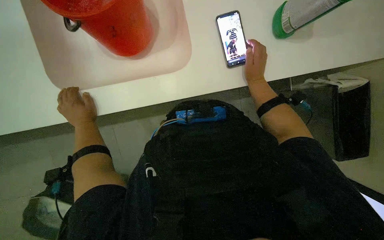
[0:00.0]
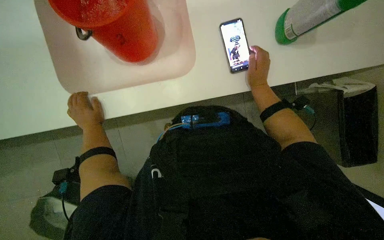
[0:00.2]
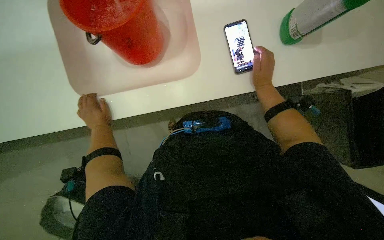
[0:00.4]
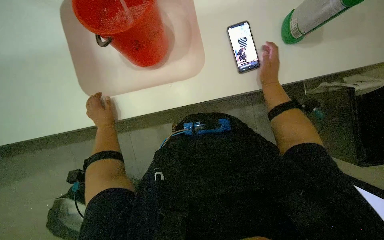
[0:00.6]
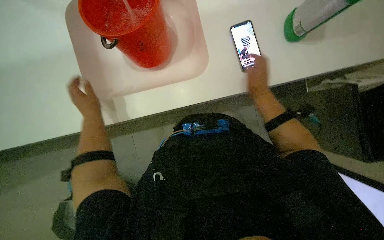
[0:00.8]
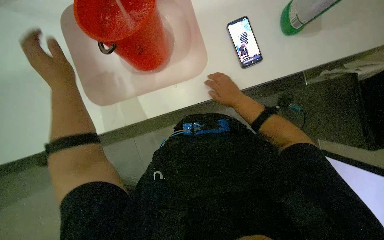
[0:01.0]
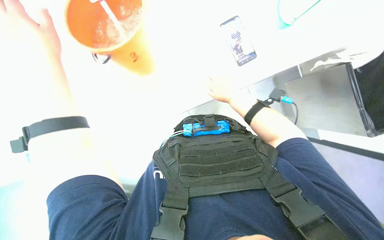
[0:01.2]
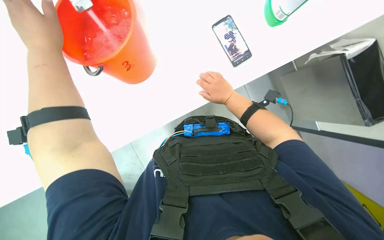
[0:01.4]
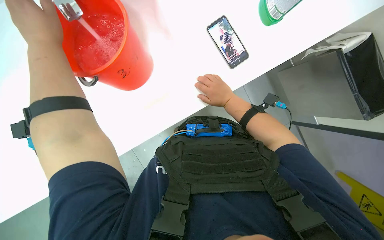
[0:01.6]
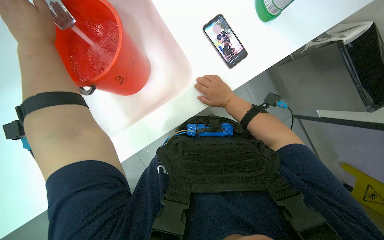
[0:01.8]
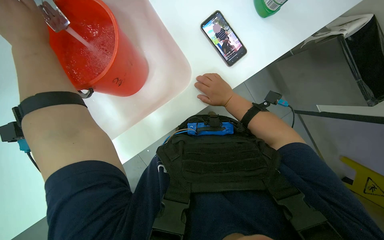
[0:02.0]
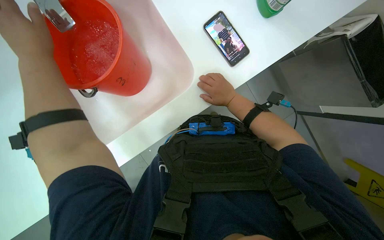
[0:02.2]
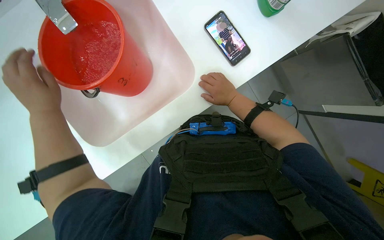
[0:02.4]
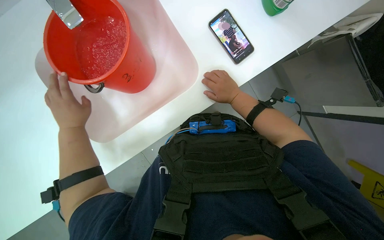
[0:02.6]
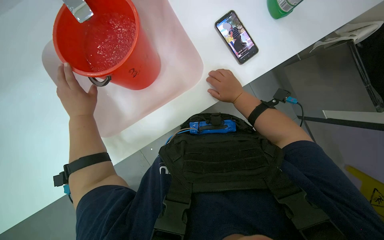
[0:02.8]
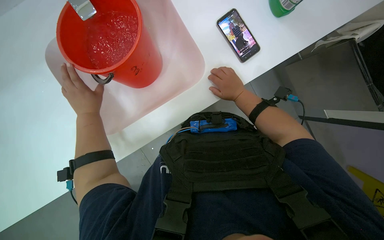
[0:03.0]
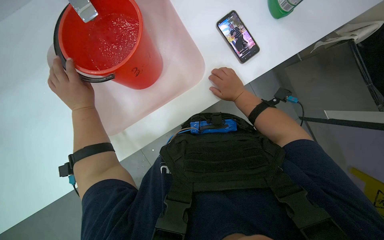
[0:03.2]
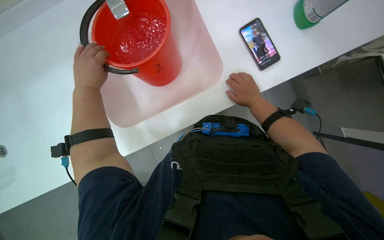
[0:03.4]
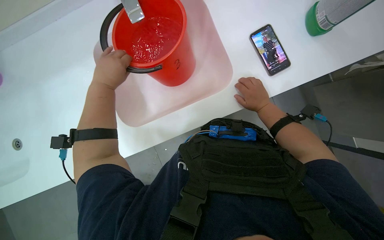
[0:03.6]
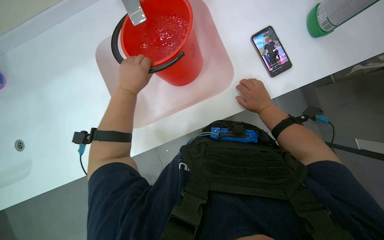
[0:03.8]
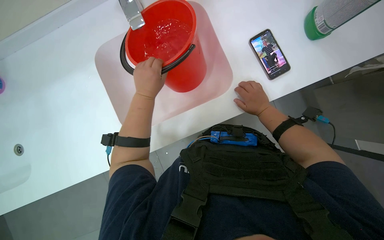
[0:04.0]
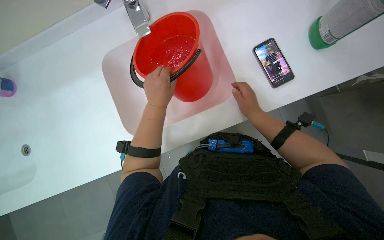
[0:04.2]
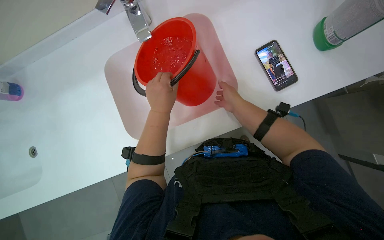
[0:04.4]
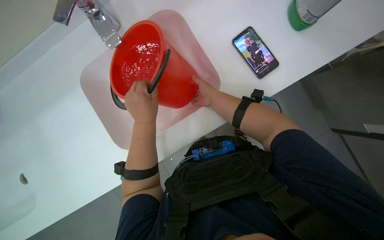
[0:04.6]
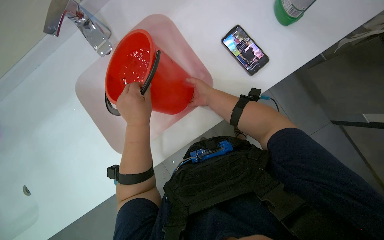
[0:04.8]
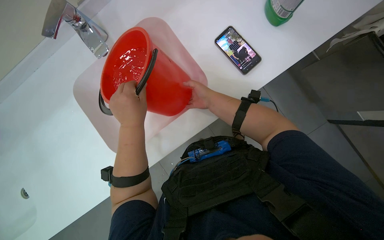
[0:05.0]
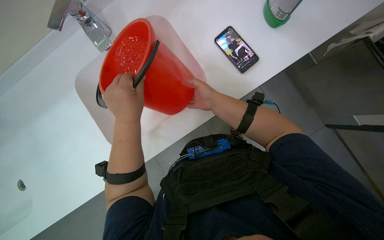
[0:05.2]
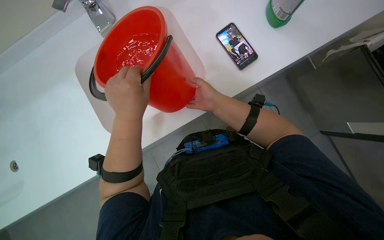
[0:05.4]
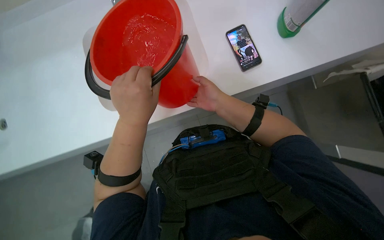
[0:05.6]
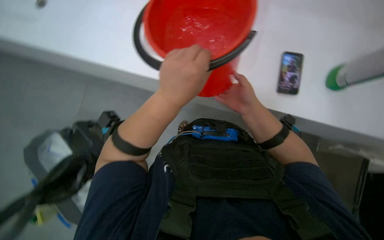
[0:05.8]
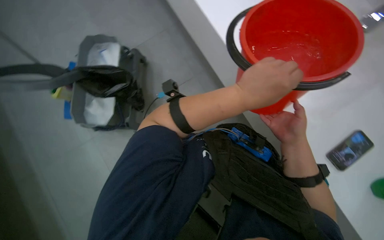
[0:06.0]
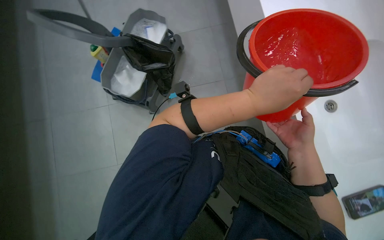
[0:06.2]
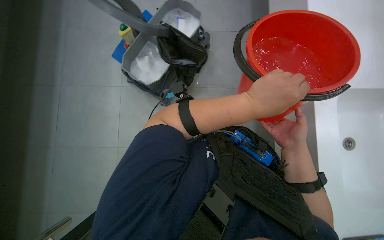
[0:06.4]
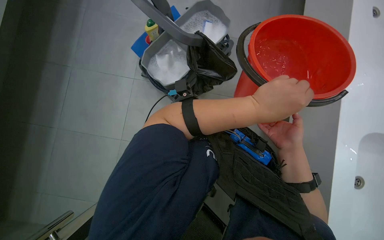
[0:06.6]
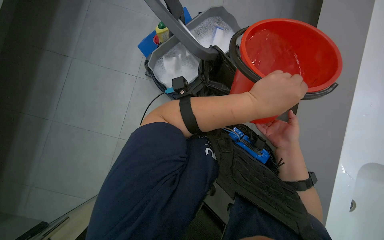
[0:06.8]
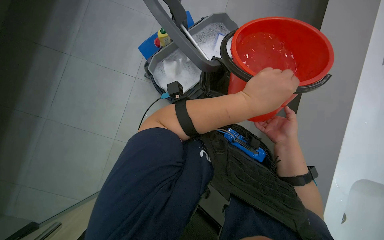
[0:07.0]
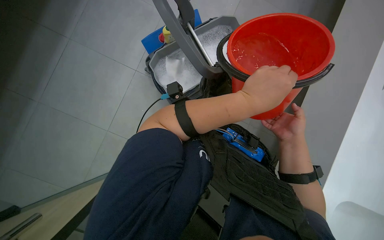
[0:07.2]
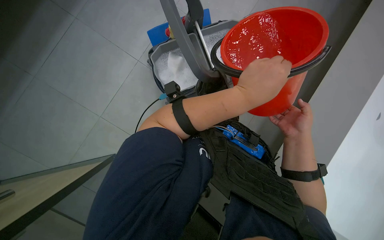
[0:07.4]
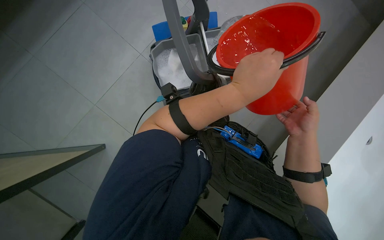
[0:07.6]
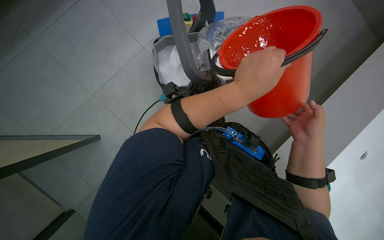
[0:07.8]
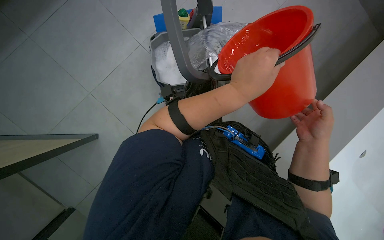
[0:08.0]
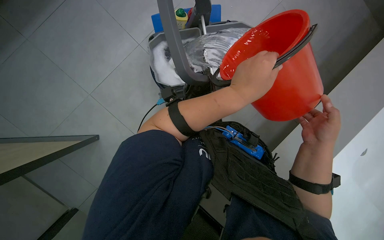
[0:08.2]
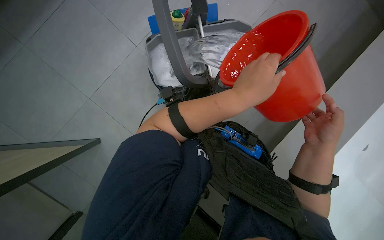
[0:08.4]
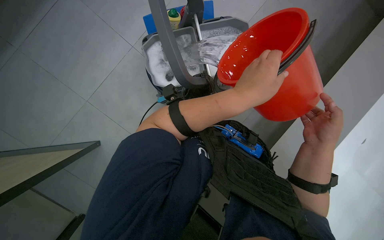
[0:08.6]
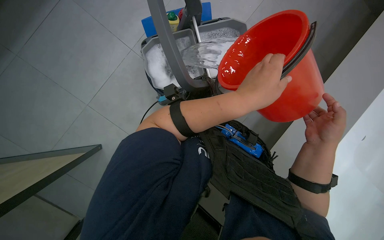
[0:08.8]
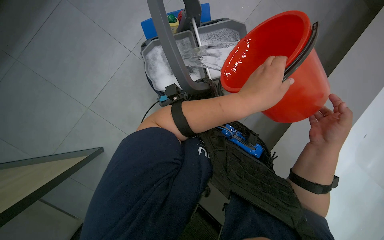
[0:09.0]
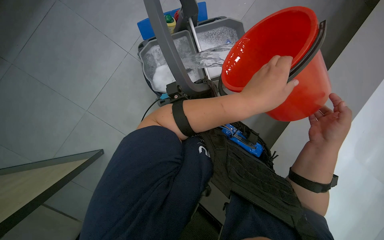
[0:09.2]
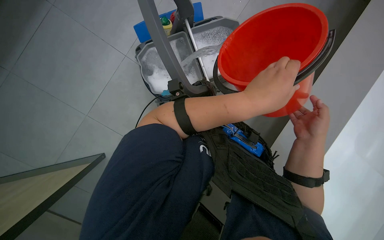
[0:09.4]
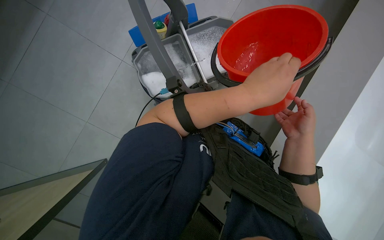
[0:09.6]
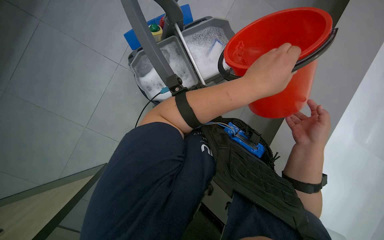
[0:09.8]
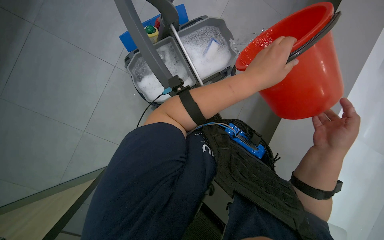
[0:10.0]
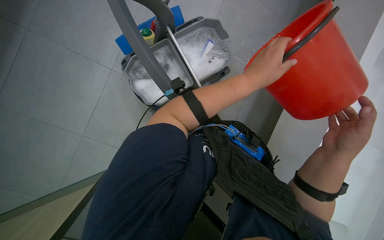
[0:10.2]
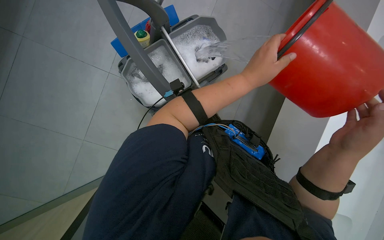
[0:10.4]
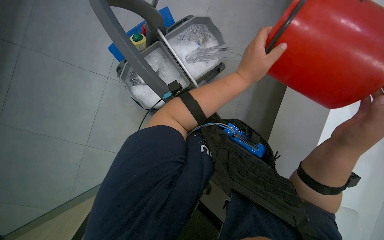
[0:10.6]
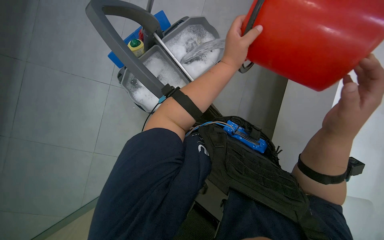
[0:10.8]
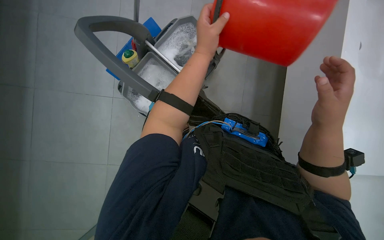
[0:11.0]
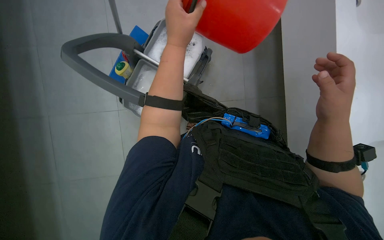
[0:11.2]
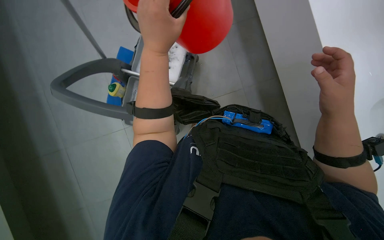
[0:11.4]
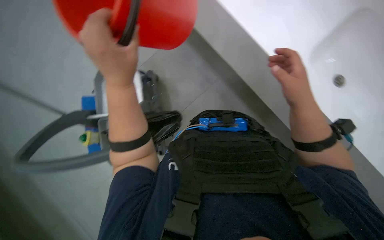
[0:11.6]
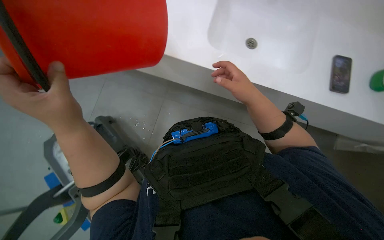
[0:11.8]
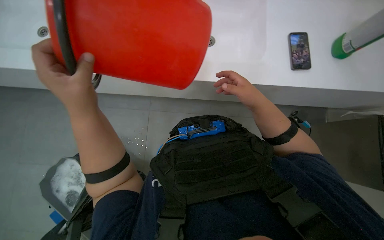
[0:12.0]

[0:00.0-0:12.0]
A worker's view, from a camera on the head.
Job: preparing cleaning supplies.
The whole recording: Preparing cleaning solution. The worker fills a bucket with water and cleaning solution, then pours it into a cleaning cart and prepares a mop.
0:00.0 to 0:01.6: The right hand is displaced to the left by some 15 cm. The left hand goes about 40 cm up the picture and nearer to the camera.
0:01.6 to 0:03.0: The left hand is displaced farther from the camera and down the picture by some 20 cm.
0:03.0 to 0:04.4: The left hand travels to the right and nearer to the camera by approximately 25 cm.
0:04.4 to 0:06.0: The scene turns some 50 degrees clockwise in the picture.
0:06.0 to 0:07.6: The hands are busy where they are.
0:07.6 to 0:09.0: The hands work in one place, with small movements.
0:09.0 to 0:10.4: The hands stay close to where they were, moving slightly.
0:10.4 to 0:12.0: The scene rotates counterclockwise by some 45 degrees.

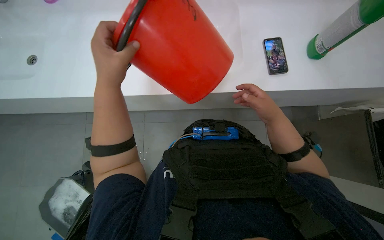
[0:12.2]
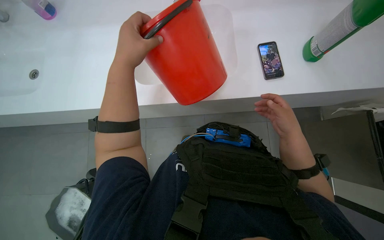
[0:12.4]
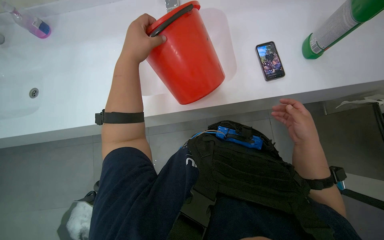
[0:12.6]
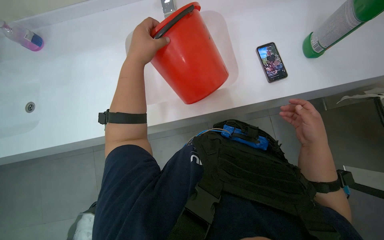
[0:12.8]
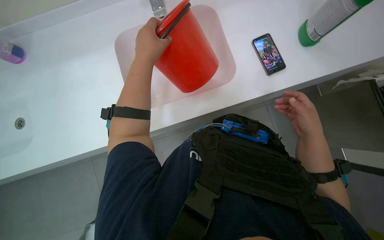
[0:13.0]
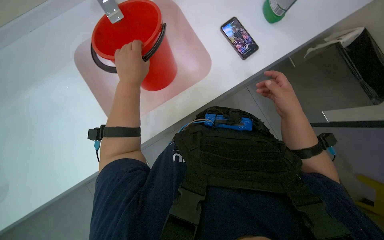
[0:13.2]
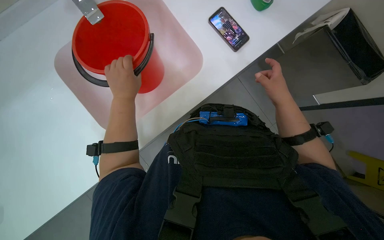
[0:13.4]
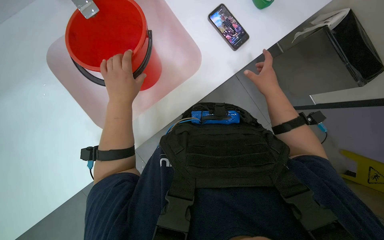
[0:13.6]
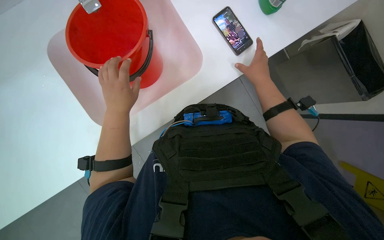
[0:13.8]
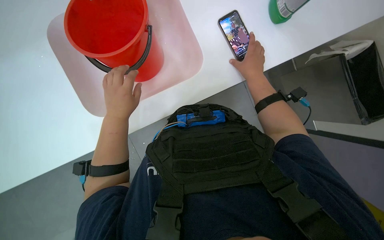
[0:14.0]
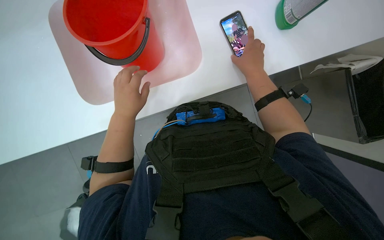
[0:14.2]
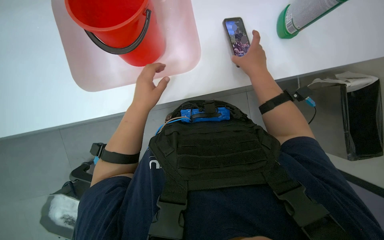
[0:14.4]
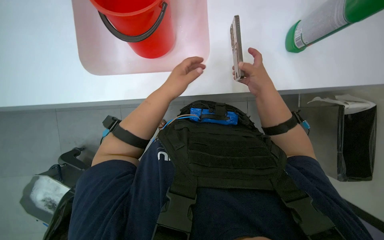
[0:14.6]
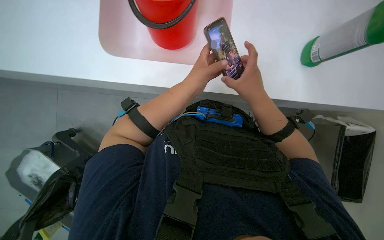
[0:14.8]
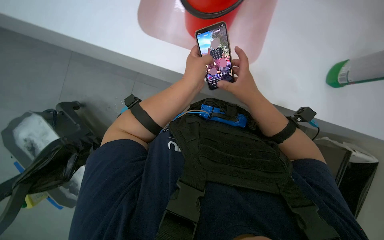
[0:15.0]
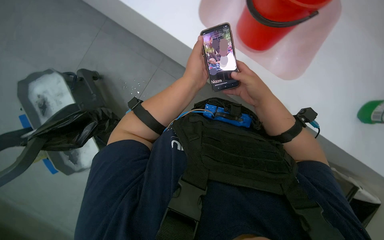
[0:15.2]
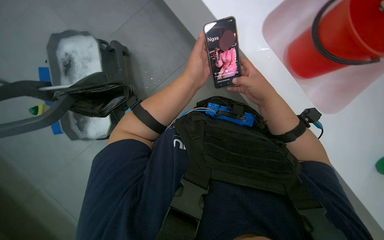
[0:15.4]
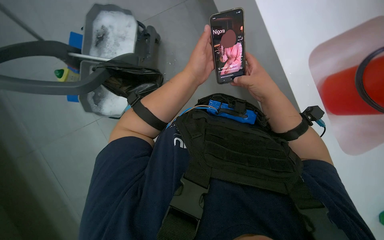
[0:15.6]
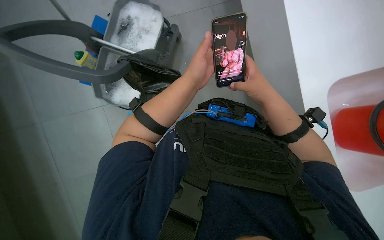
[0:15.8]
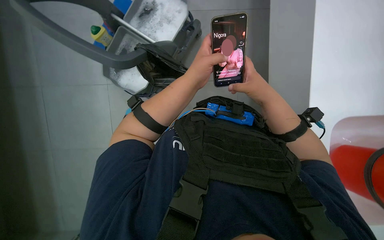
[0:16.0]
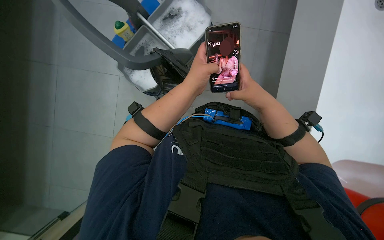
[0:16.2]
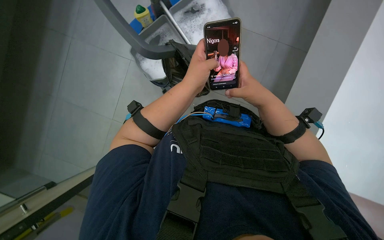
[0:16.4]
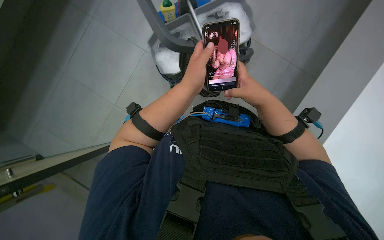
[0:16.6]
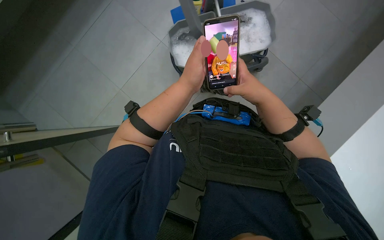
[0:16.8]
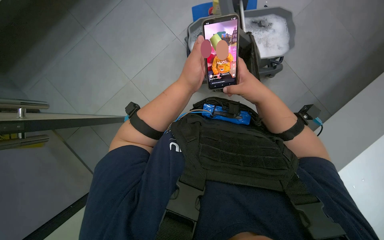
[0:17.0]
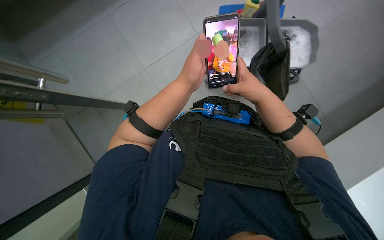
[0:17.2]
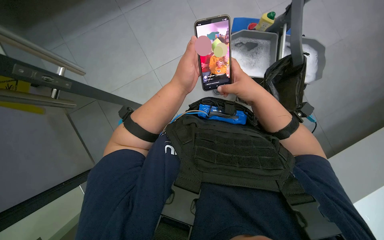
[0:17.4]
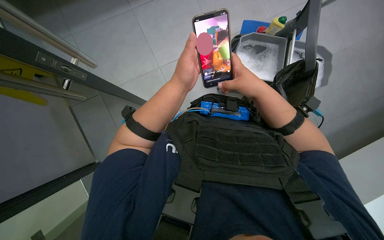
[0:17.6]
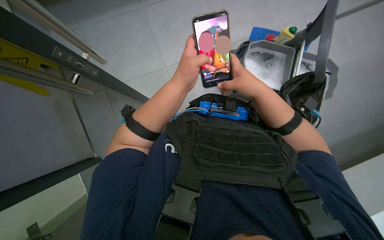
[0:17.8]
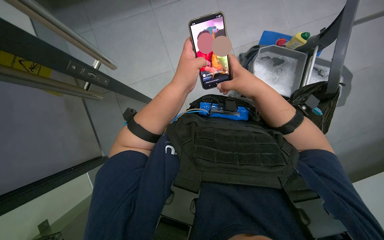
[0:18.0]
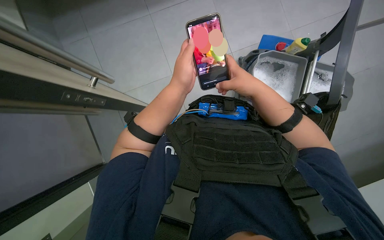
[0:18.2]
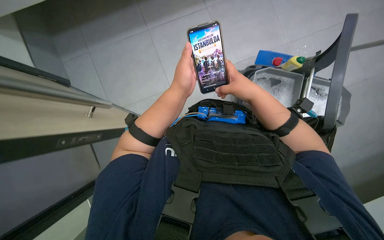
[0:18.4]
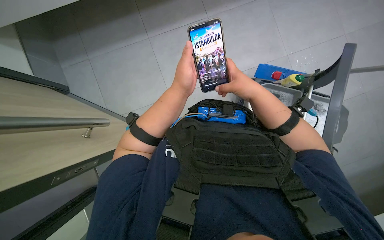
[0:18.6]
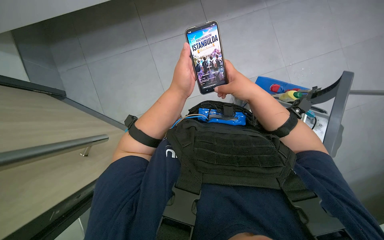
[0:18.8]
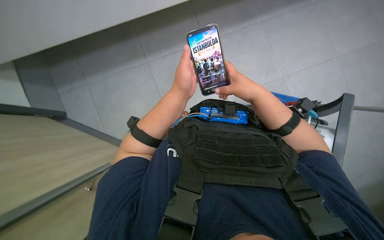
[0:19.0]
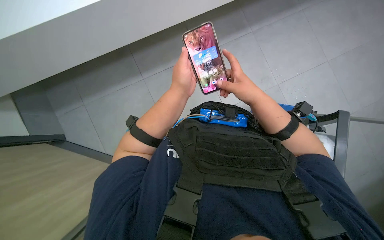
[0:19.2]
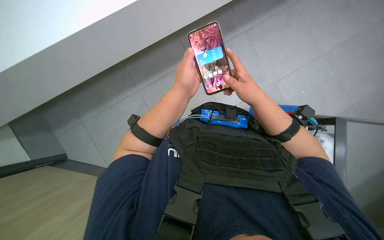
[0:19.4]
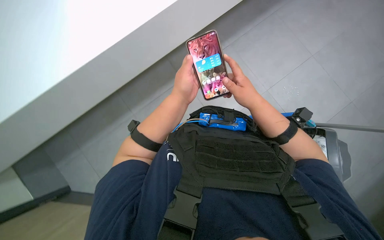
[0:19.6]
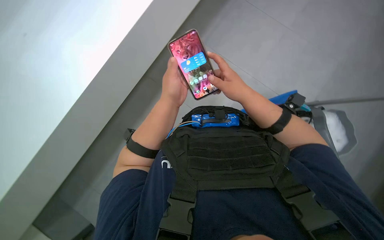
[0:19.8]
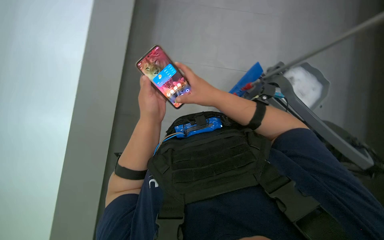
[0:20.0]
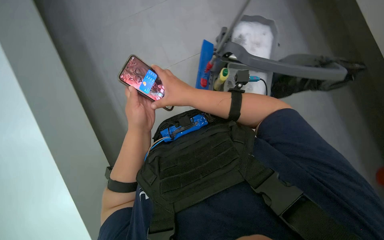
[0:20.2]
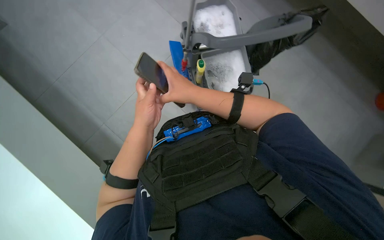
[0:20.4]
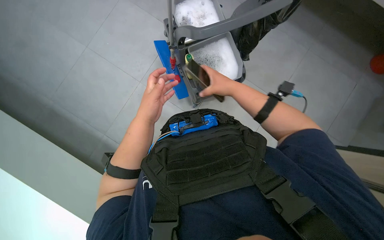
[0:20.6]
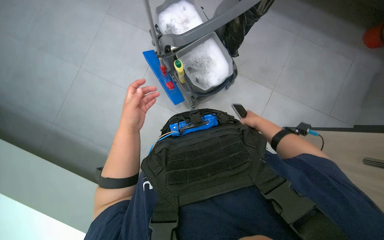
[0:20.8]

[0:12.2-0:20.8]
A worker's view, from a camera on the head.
Job: preparing cleaning supplies.
The whole recording: Preparing cleaning solution. The worker fills a bucket with water and cleaning solution, then pours it into a cleaning cart and prepares a mop.
0:12.2 to 0:13.6: The left hand is displaced farther from the camera by approximately 10 cm; the right hand is displaced farther from the camera and to the right by some 15 cm.
0:13.6 to 0:15.0: The scene turns some 30 degrees clockwise in the picture. The right hand shifts about 20 cm to the left; the left hand travels to the right by some 10 cm.
0:15.0 to 0:19.4: The hands make small movements and keep their place.
